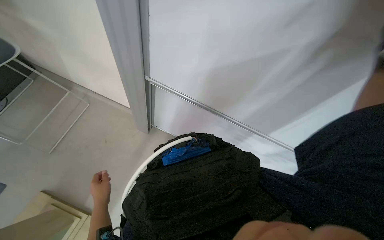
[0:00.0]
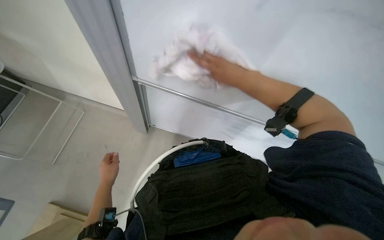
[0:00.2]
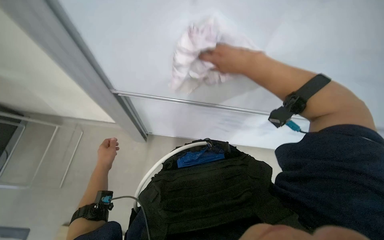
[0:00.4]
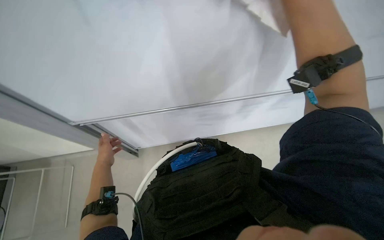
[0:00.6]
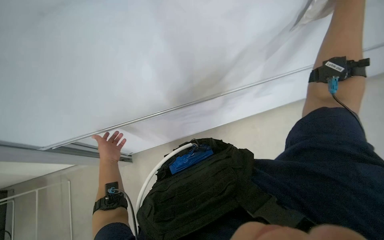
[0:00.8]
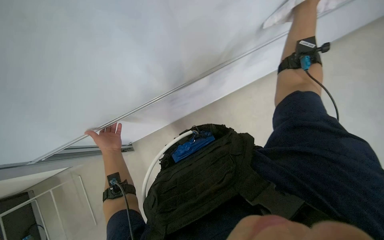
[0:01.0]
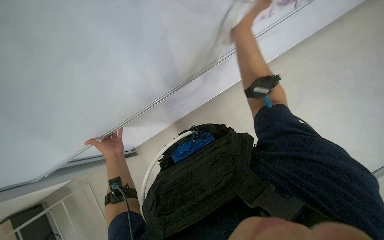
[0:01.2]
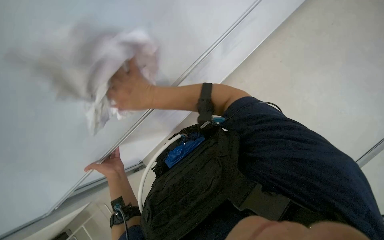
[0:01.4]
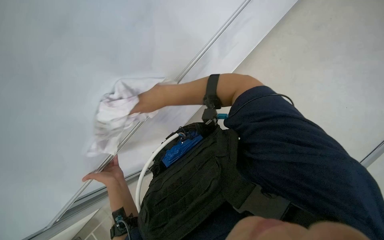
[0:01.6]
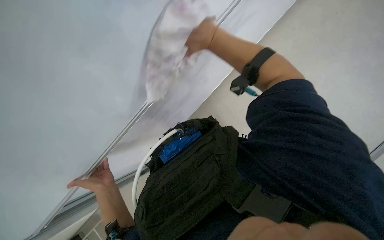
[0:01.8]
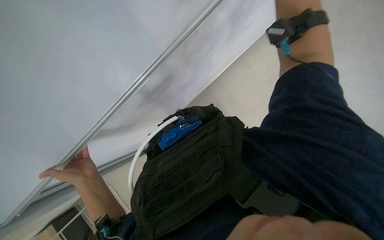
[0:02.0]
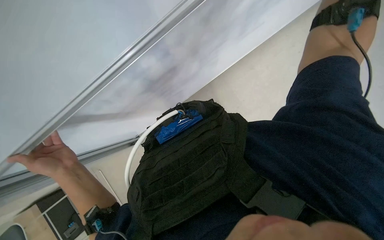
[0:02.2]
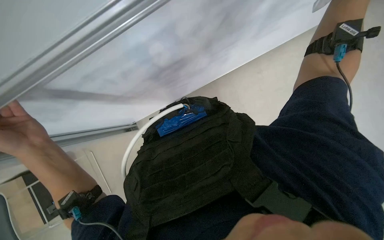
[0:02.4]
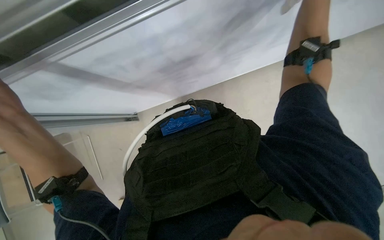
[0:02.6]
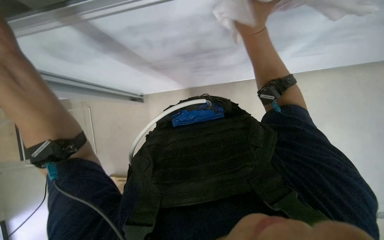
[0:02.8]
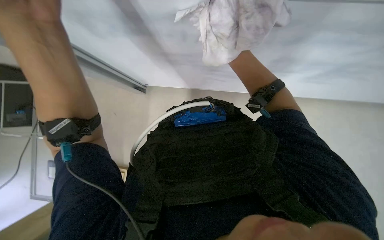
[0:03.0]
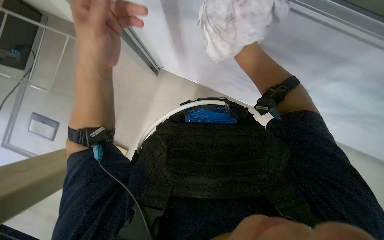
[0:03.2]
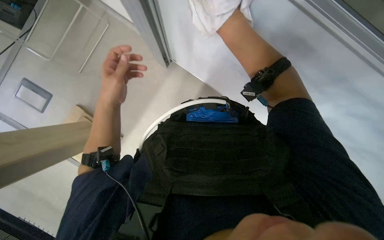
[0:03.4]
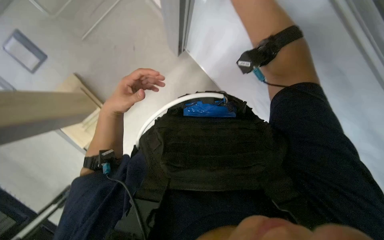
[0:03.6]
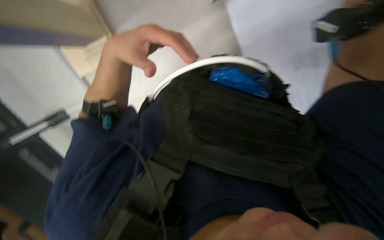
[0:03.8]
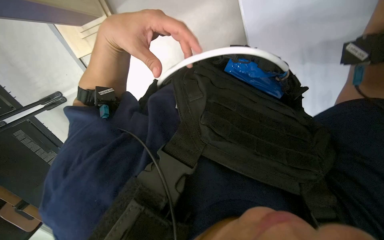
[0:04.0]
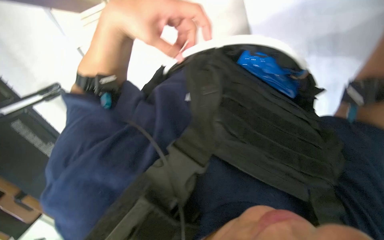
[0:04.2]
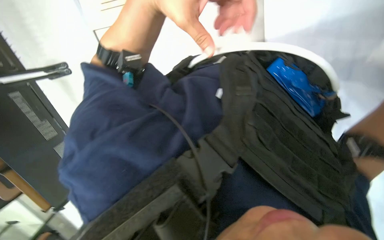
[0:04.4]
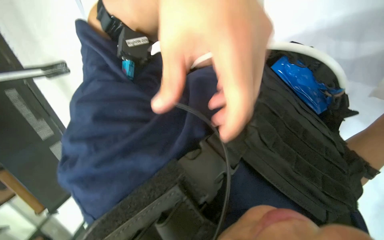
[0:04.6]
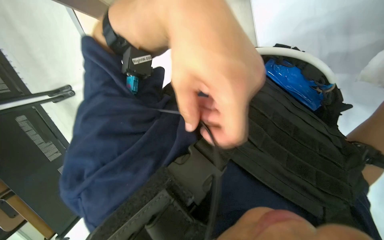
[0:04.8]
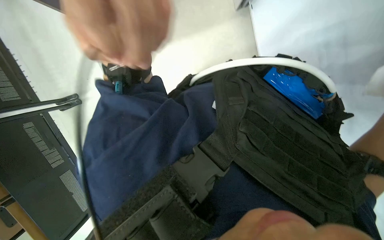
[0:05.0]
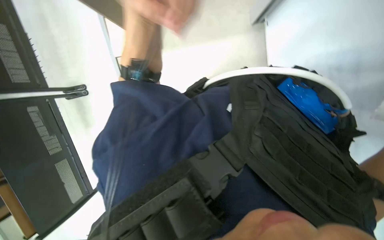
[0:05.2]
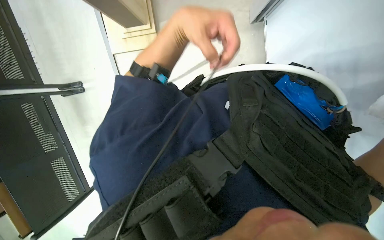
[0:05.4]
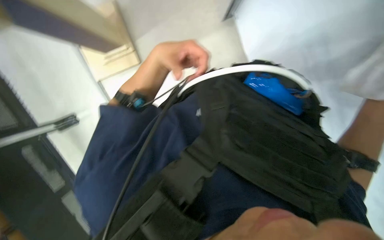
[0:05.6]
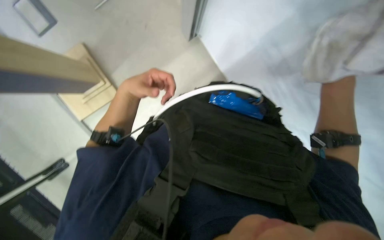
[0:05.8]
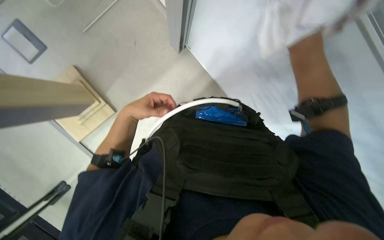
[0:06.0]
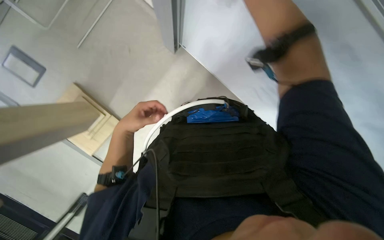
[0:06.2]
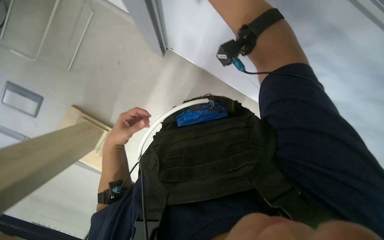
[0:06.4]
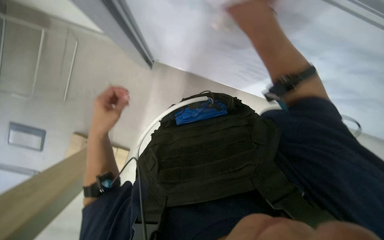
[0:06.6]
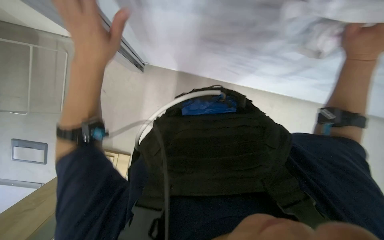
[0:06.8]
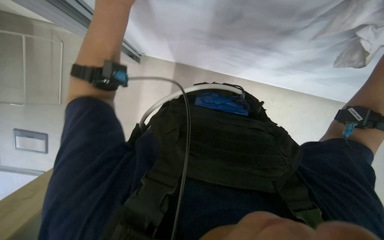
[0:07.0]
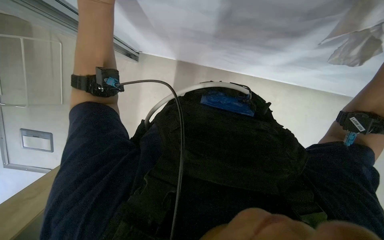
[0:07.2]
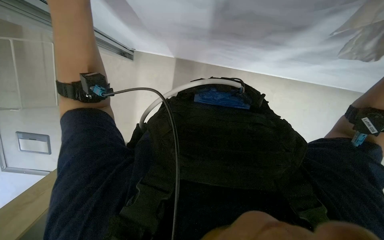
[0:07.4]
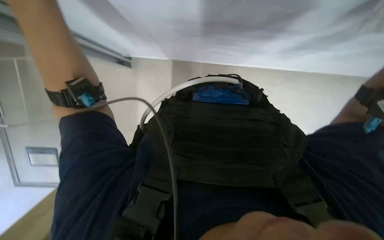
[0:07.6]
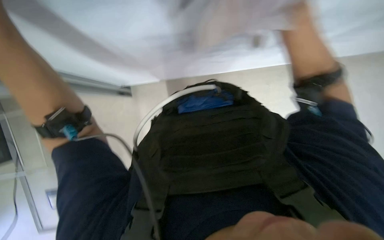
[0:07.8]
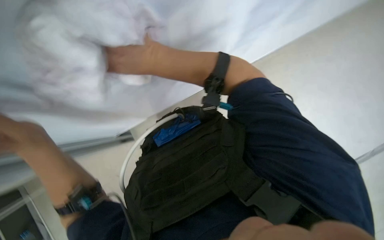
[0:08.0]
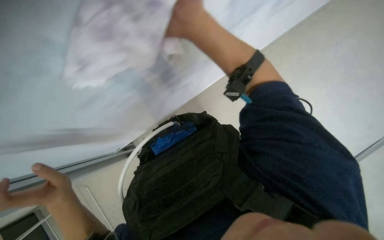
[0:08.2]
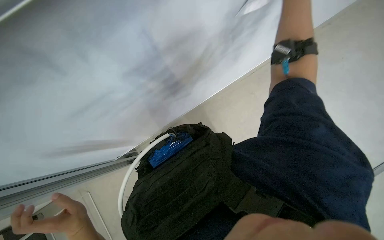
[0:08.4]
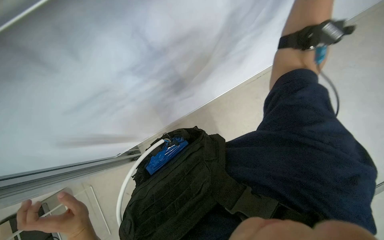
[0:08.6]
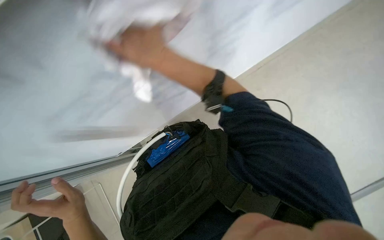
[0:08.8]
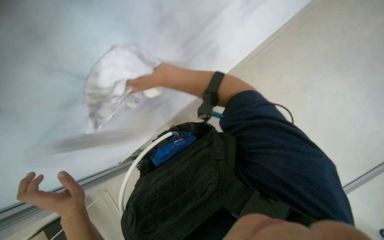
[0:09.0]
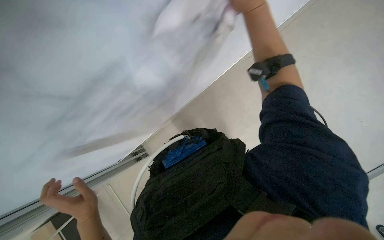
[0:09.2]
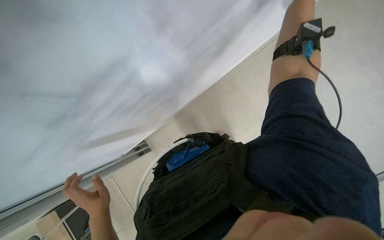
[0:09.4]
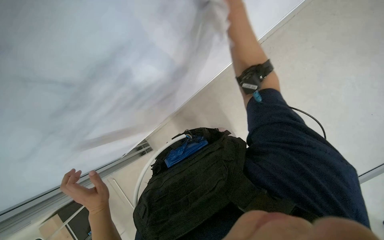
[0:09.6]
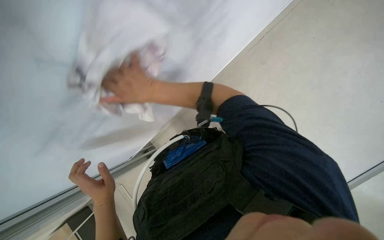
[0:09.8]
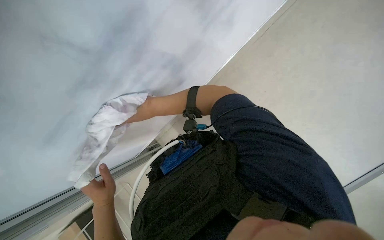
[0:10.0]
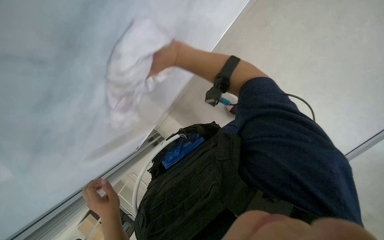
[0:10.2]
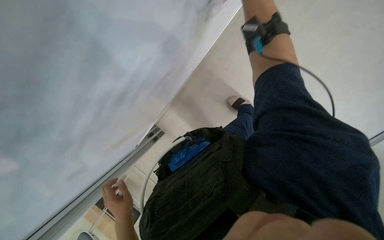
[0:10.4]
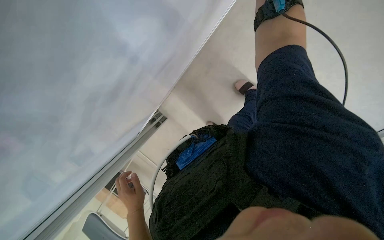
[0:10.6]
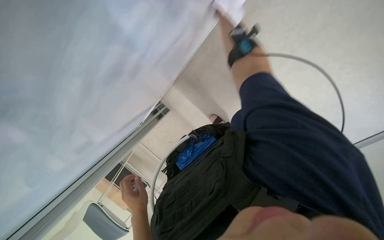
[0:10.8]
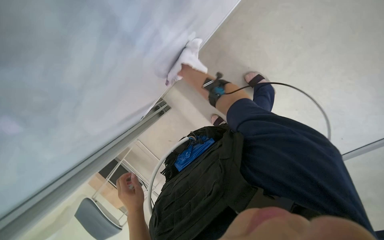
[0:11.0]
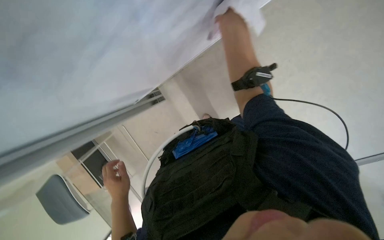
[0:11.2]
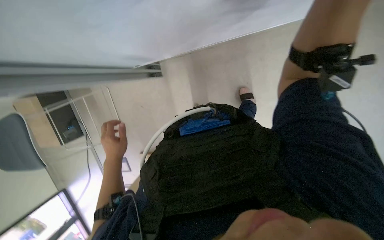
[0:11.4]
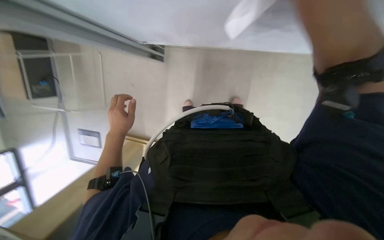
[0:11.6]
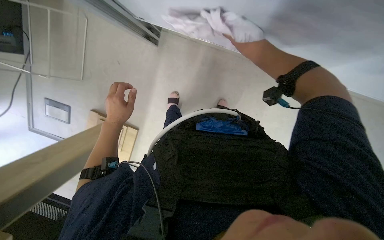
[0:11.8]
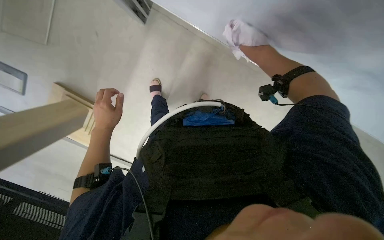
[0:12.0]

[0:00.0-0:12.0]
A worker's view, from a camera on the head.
Job: wiping surfaces.
The whole recording: Wiping whiteboard. The worker wipes the whiteboard with a cloth.
0:00.0 to 0:01.6: Everything in view rotates about 40 degrees counterclockwise. The left hand goes about 25 cm up the picture.
0:01.6 to 0:03.0: The view swings roughly 25 degrees to the right. Everything in view rotates approximately 25 degrees clockwise.
0:03.0 to 0:04.4: The scene turns about 30 degrees clockwise in the picture.
0:04.4 to 0:06.0: The view tilts some 15 degrees upward. The scene rotates counterclockwise by some 30 degrees.
0:09.0 to 0:10.4: The left hand moves farther from the camera and to the right, about 10 cm.
0:10.4 to 0:12.0: The camera is aimed some 30 degrees further to the right. The camera pitches downward, by approximately 20 degrees. Everything in view rotates some 50 degrees clockwise.

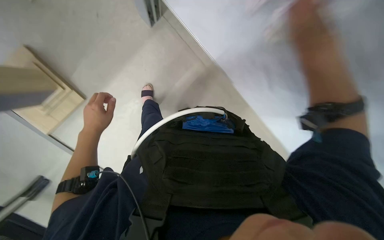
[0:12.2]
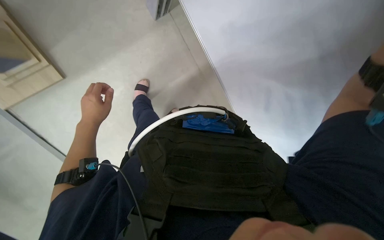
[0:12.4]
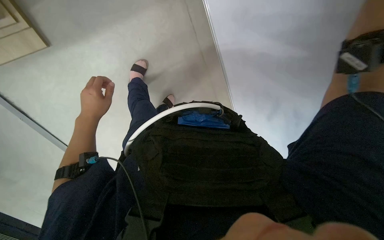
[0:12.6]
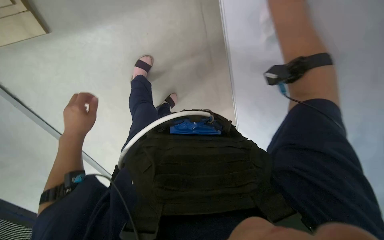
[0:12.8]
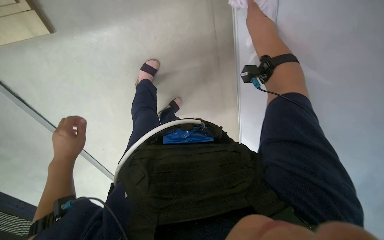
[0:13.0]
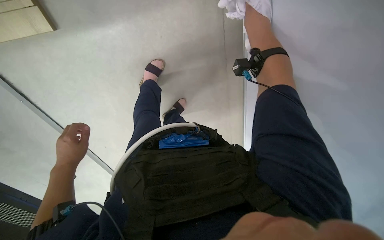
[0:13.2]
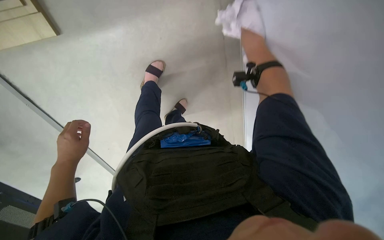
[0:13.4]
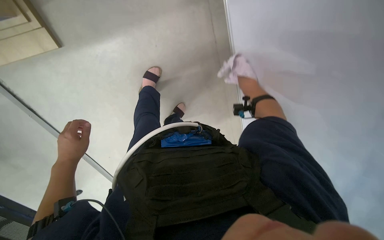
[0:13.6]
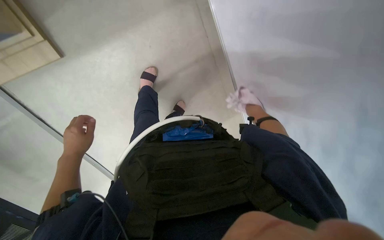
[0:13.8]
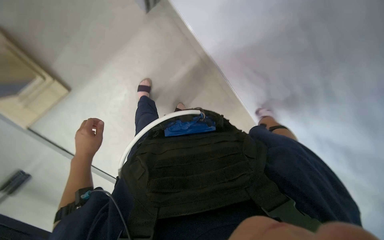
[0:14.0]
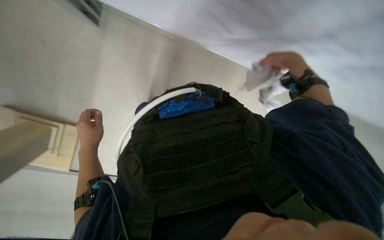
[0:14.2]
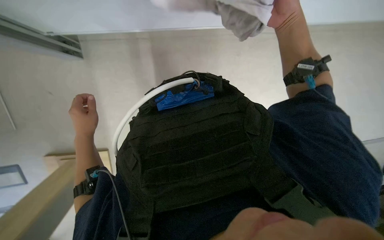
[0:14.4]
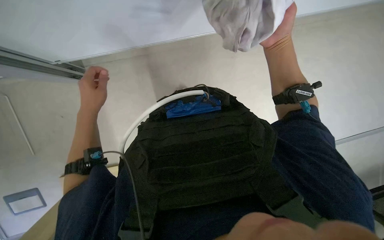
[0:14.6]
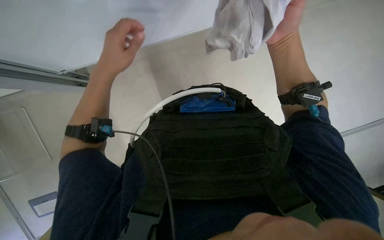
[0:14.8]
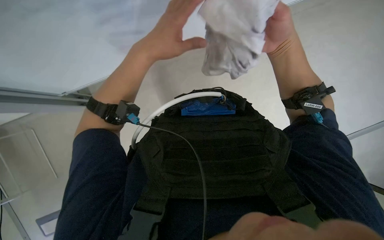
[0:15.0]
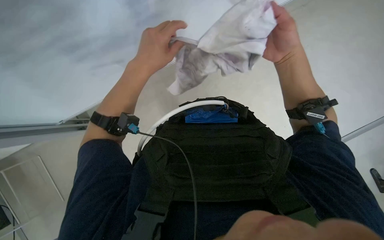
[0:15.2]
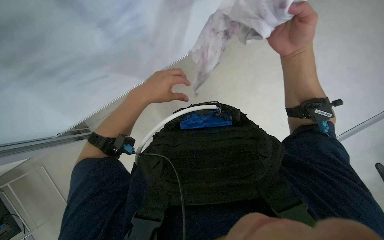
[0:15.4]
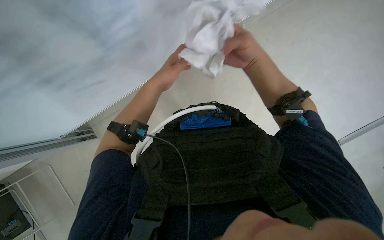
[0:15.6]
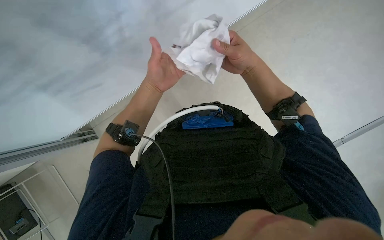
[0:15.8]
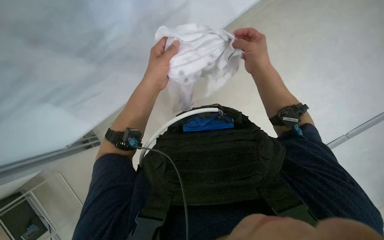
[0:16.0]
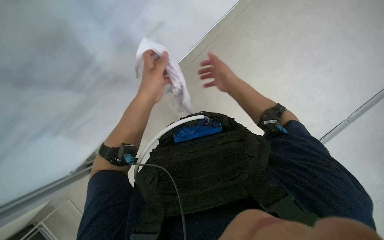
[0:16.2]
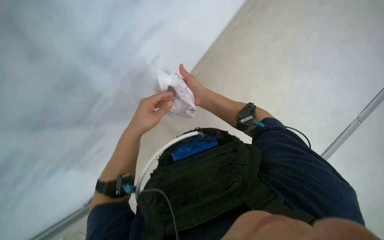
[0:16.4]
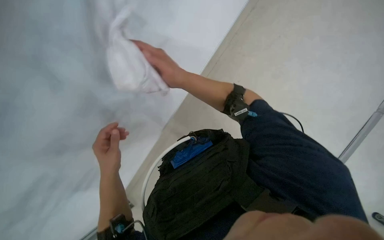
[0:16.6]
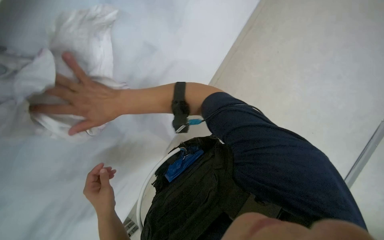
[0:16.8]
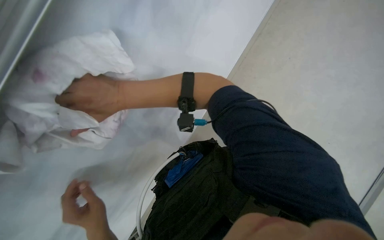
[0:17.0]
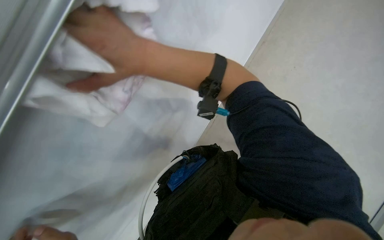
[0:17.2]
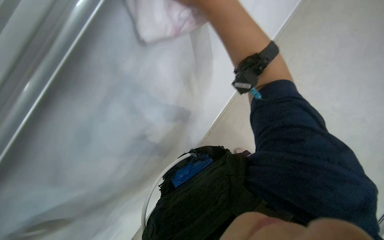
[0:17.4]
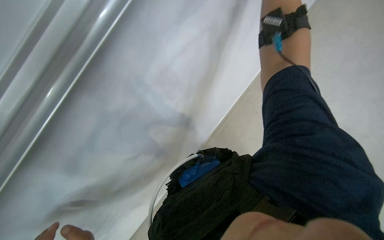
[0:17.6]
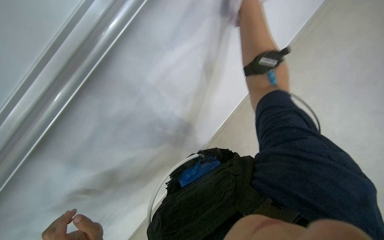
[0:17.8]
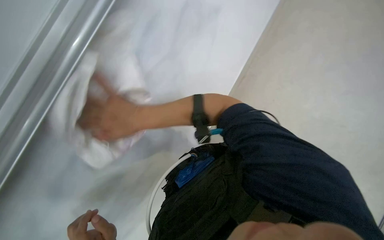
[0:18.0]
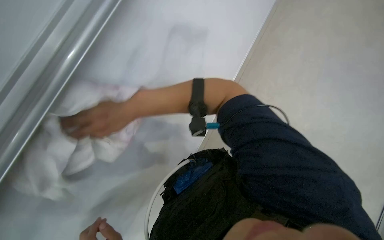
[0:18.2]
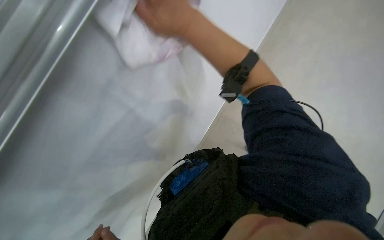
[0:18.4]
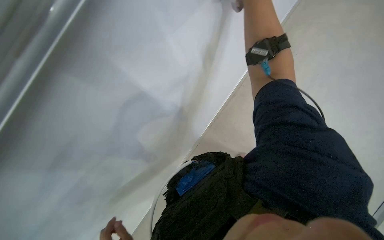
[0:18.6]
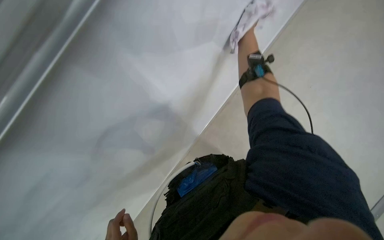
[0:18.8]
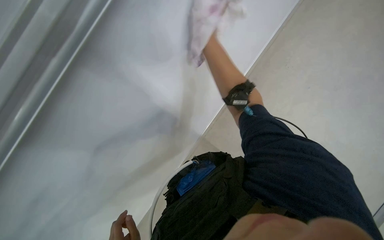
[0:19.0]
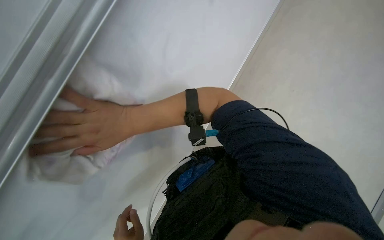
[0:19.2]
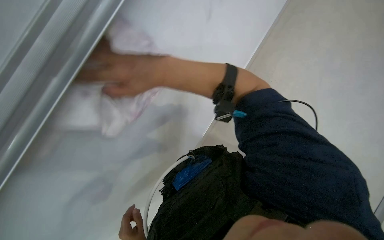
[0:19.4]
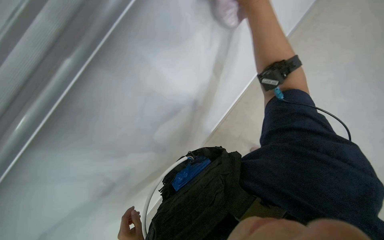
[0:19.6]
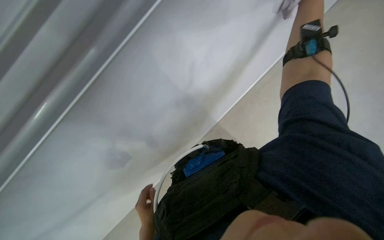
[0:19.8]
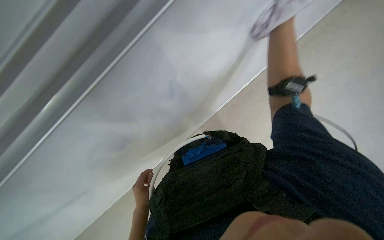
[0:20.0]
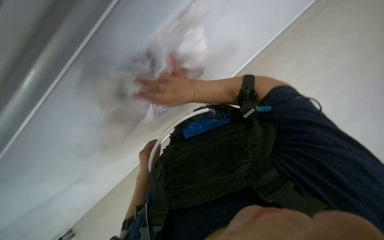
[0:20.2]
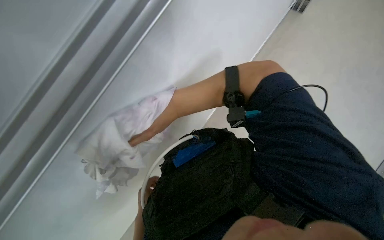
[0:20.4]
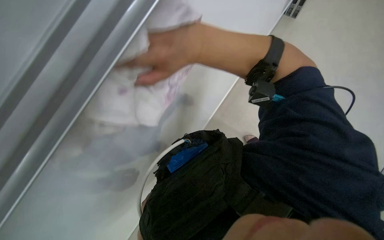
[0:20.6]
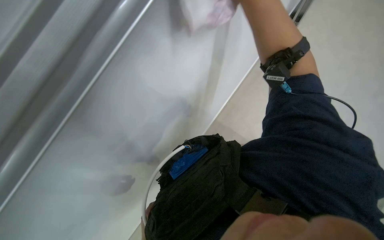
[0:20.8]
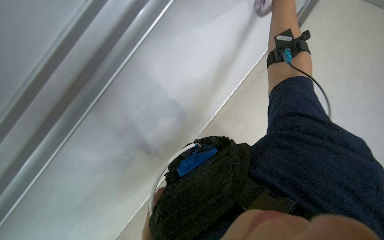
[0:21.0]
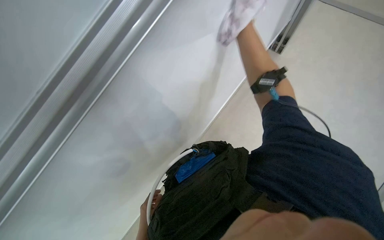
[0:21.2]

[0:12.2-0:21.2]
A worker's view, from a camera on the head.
Job: wiping surfaces.
The whole recording: Wiping whiteboard. The worker wipes the whiteboard with a cloth.
0:12.2 to 0:13.8: The right hand heads farther from the camera, covering about 25 cm.
0:13.8 to 0:15.2: The right hand shifts some 30 cm nearer to the camera; the left hand shifts about 40 cm nearer to the camera, up the picture and to the right.
0:15.2 to 0:16.6: The view tilts about 20 degrees upward. The scene turns approximately 30 degrees counterclockwise in the picture.
0:16.6 to 0:18.2: The right hand goes left and right, roughly 30 cm each way, reversing 2 times.
0:19.8 to 0:21.2: The left hand moves roughly 15 cm up the picture and comes back.